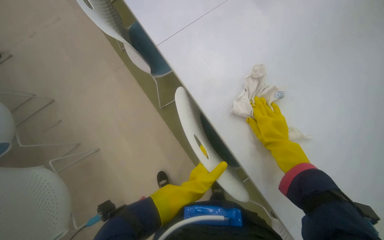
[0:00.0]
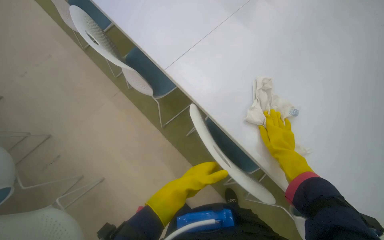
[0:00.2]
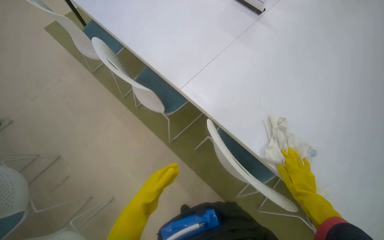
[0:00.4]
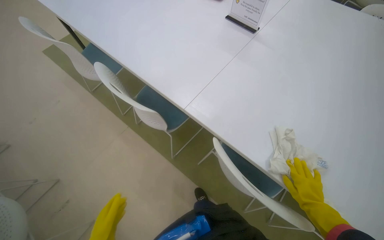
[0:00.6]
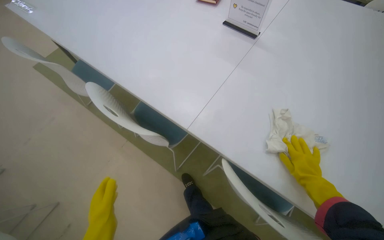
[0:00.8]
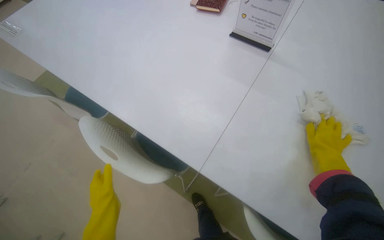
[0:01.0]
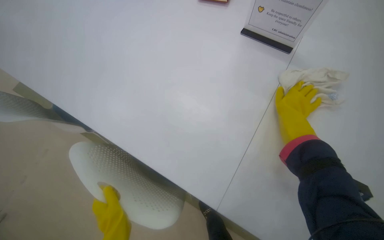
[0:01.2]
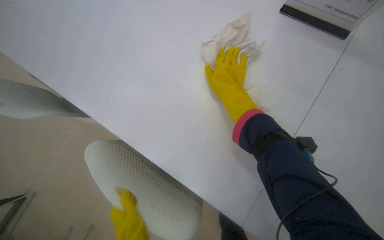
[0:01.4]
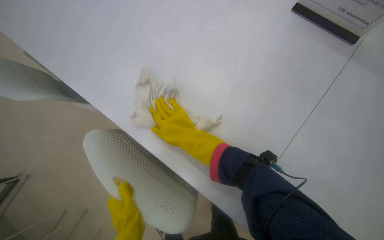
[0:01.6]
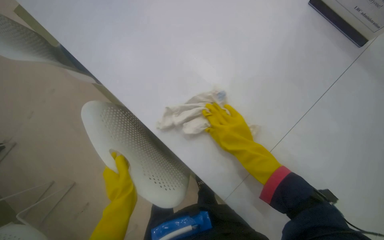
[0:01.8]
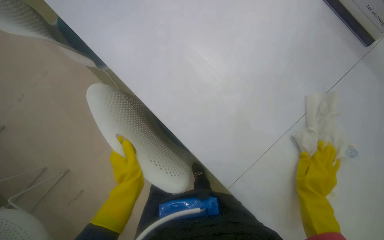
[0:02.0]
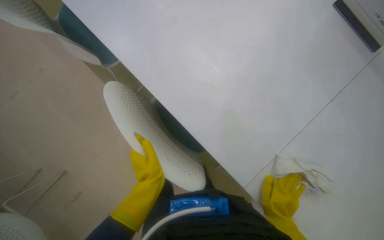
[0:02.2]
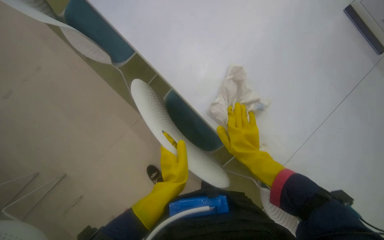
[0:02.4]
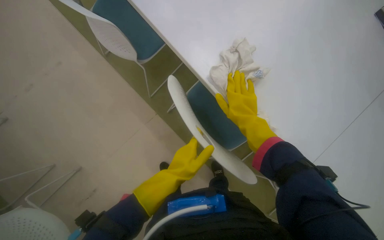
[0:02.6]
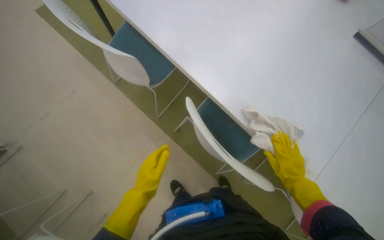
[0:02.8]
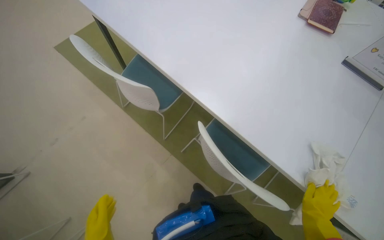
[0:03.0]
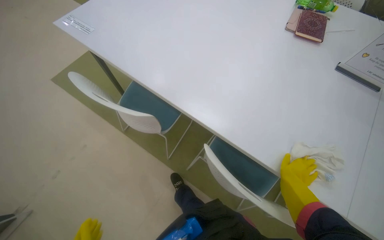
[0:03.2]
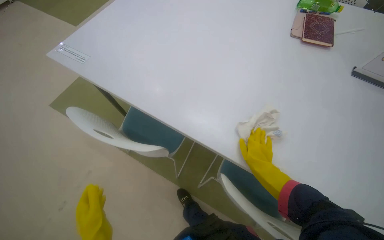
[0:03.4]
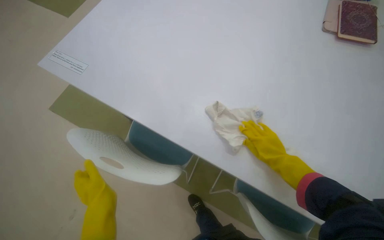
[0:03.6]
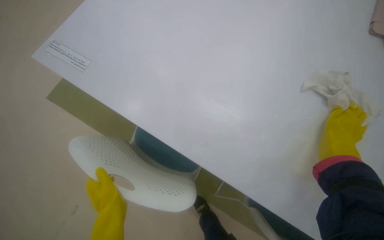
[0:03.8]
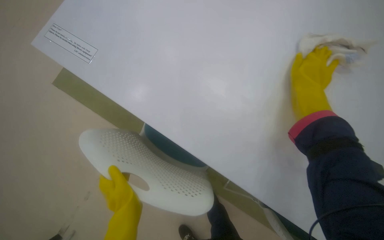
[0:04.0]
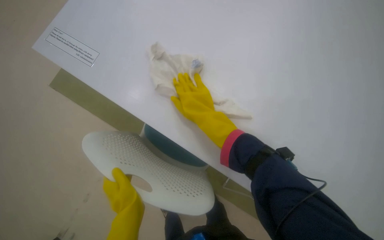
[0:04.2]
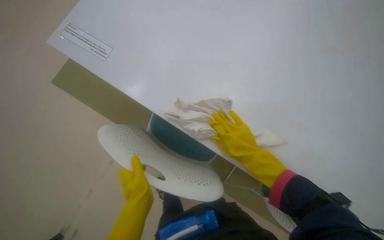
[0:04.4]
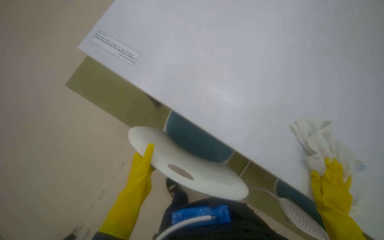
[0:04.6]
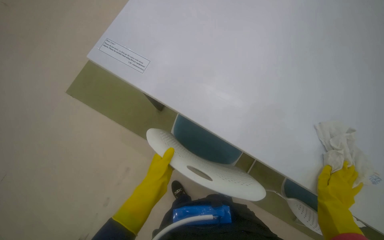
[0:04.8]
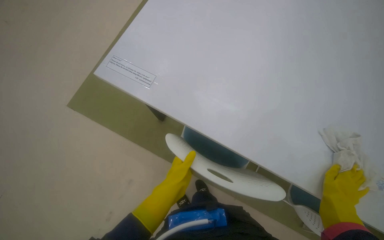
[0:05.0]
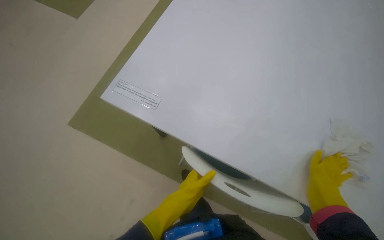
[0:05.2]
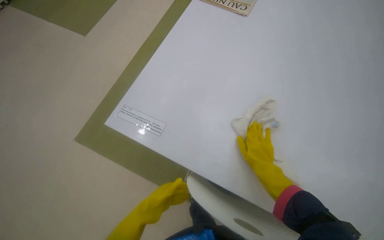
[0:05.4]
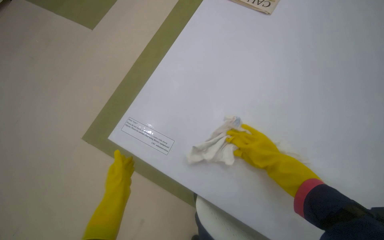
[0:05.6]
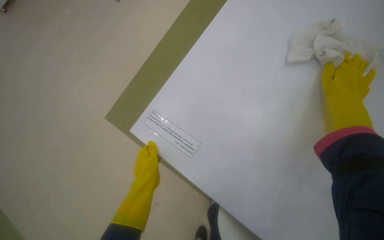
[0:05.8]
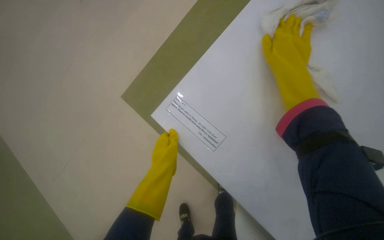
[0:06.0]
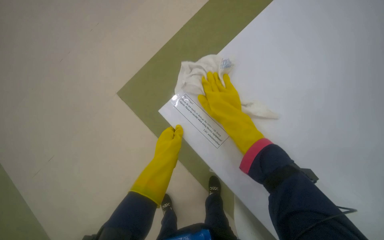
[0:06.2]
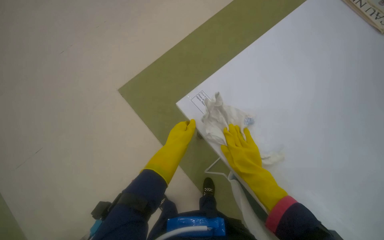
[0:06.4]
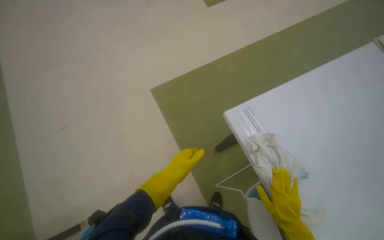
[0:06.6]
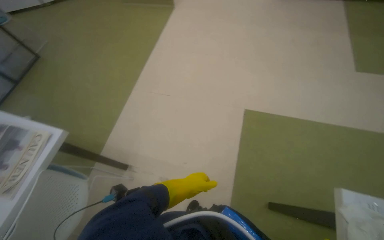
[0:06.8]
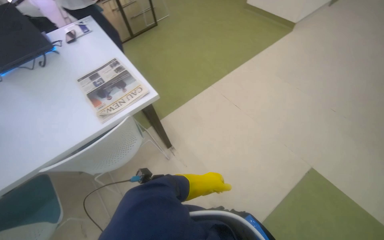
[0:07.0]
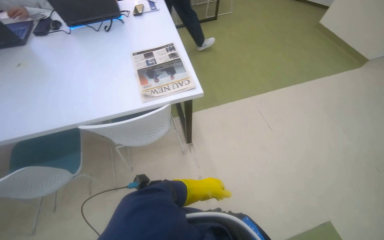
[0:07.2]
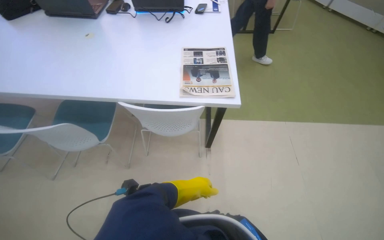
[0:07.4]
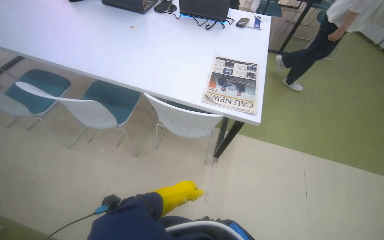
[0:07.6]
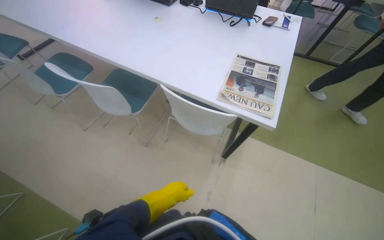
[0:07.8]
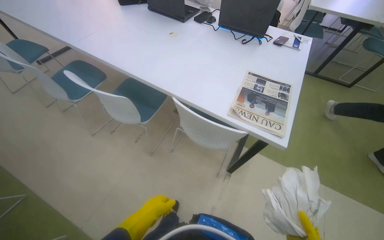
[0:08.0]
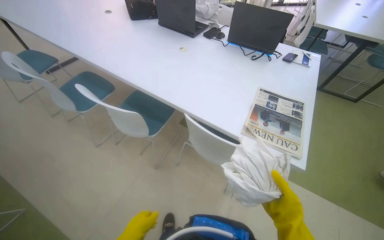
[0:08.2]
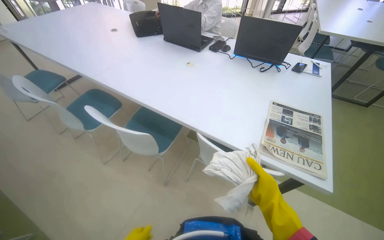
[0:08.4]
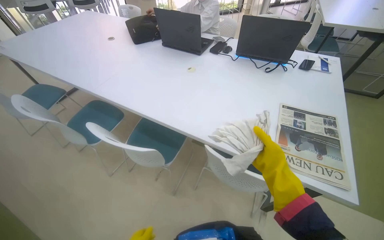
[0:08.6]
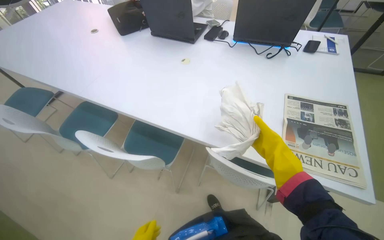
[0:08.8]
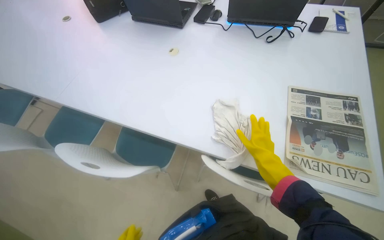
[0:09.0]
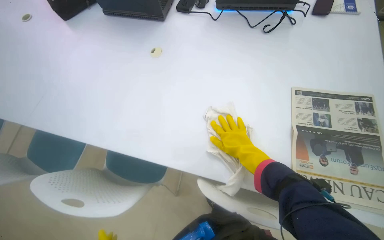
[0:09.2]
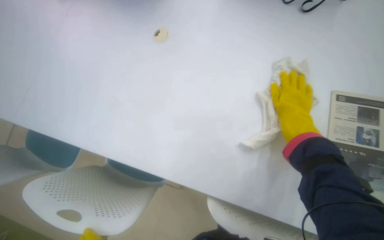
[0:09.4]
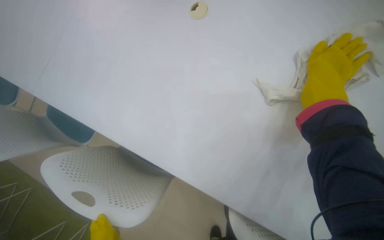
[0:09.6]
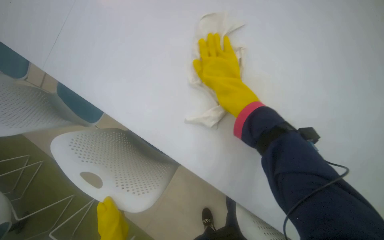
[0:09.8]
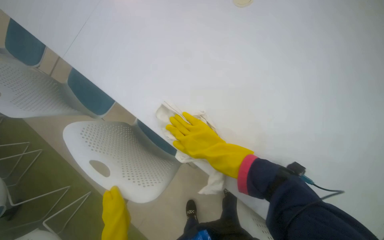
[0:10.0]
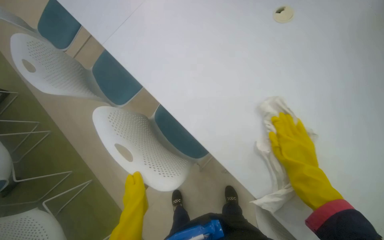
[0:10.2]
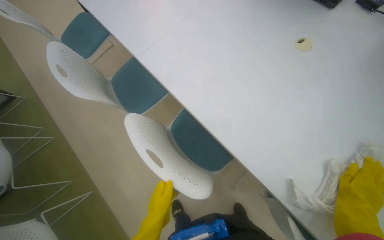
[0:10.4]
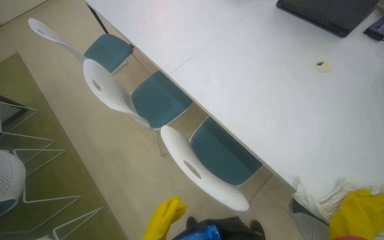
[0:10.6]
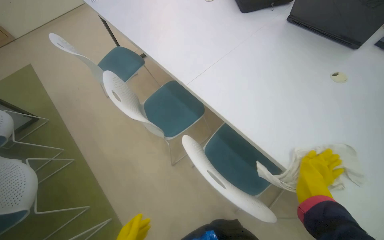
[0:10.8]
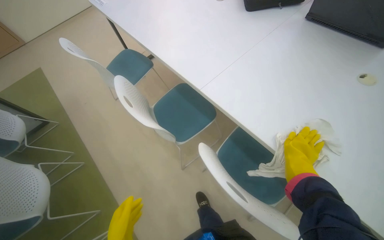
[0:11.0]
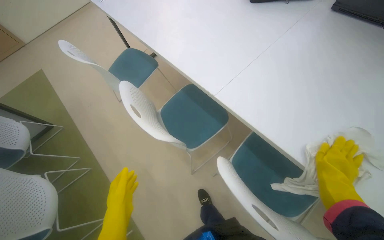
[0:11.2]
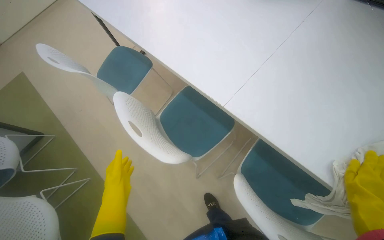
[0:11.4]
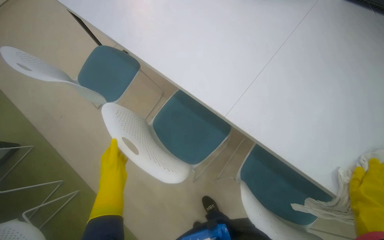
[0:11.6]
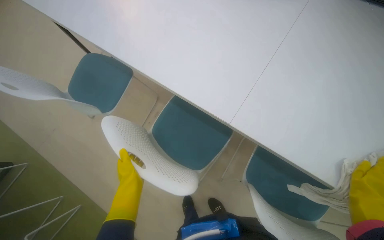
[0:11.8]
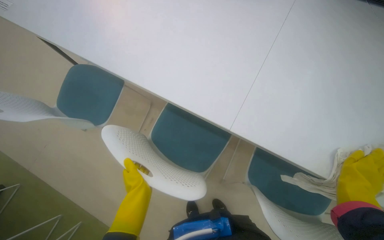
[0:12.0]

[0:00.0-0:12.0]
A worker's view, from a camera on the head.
Job: wiping surfaces.
The whole recording: Cleaning table surface. The worker wipes the white table surfaces with a cloth.
0:00.0 to 0:01.6: The camera is carried some 60 cm.
0:01.6 to 0:03.0: The right hand goes left and right, roughly 40 cm each way, reversing 2 times.
0:03.0 to 0:04.4: The wearer moves roughly 50 cm.
0:04.4 to 0:06.0: The head rotates roughly 25 degrees to the left. The camera pitches downward, by about 15 degrees. The left hand goes left and right, some 15 cm each way, reversing 2 times.
0:06.0 to 0:07.6: The head travels roughly 50 cm. The wearer looks roughly 105 degrees further to the left.
0:07.6 to 0:09.0: The wearer moves about 50 cm.
0:09.0 to 0:10.4: The view tilts roughly 15 degrees downward. The scene turns roughly 25 degrees clockwise in the picture.
0:10.4 to 0:12.0: The camera travels approximately 60 cm.

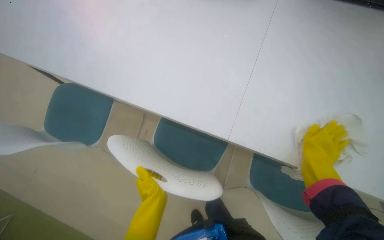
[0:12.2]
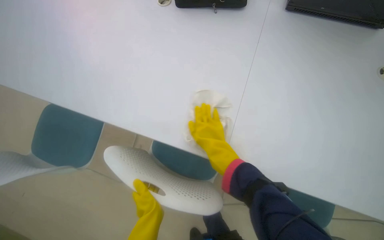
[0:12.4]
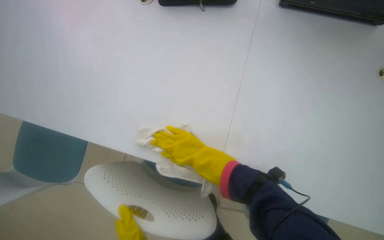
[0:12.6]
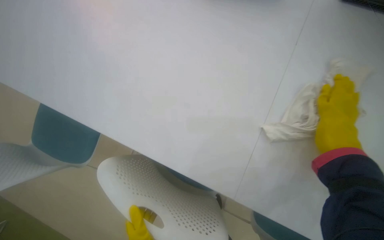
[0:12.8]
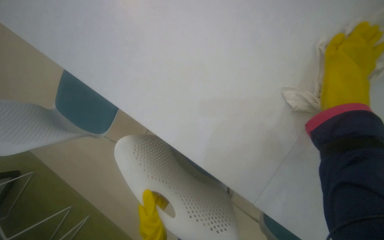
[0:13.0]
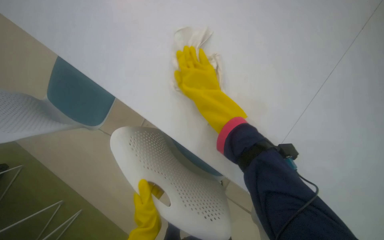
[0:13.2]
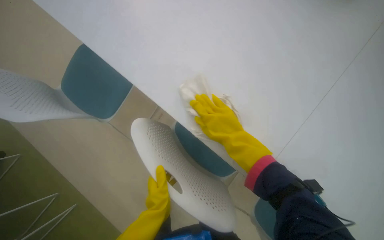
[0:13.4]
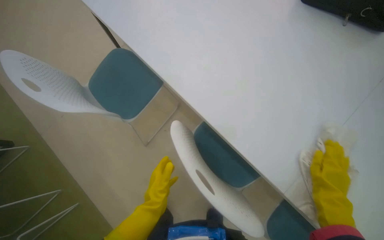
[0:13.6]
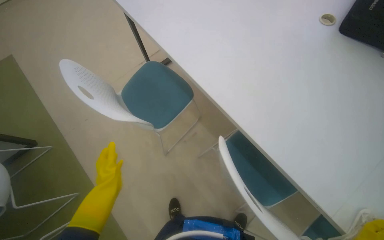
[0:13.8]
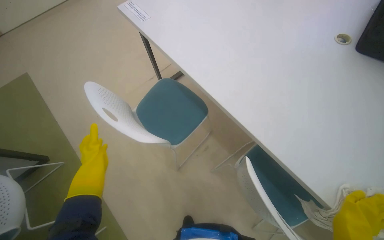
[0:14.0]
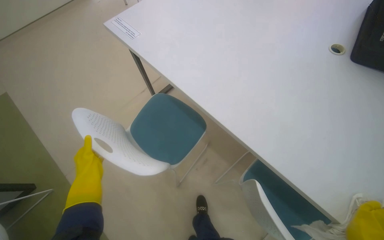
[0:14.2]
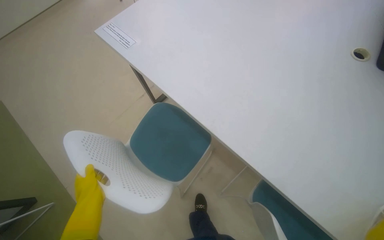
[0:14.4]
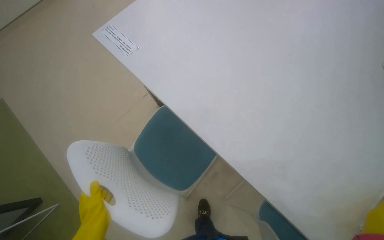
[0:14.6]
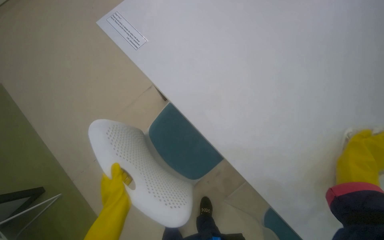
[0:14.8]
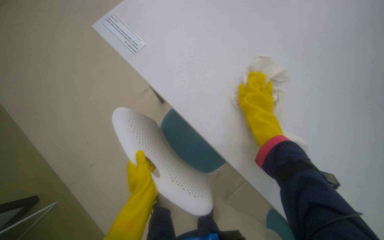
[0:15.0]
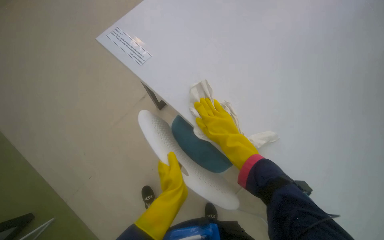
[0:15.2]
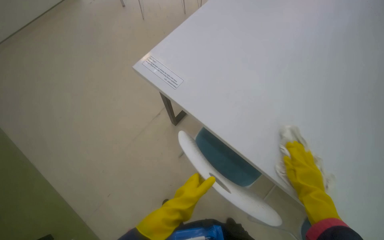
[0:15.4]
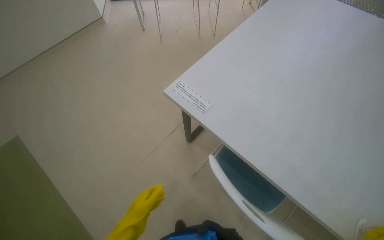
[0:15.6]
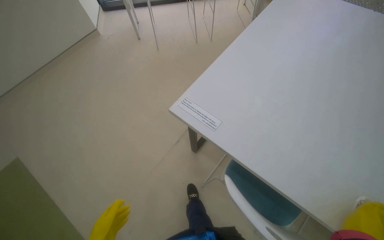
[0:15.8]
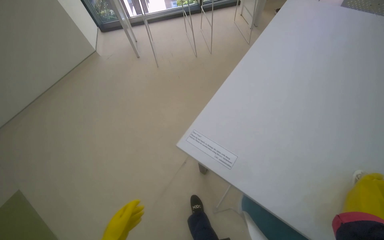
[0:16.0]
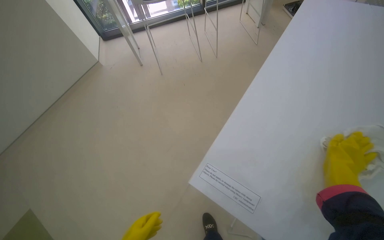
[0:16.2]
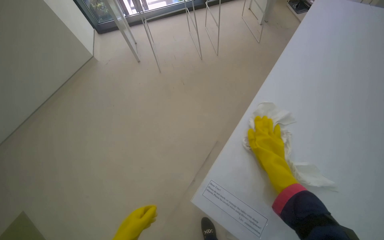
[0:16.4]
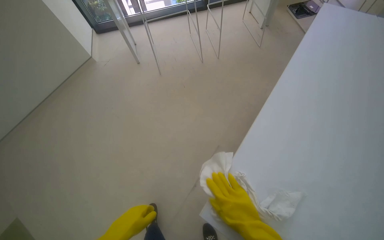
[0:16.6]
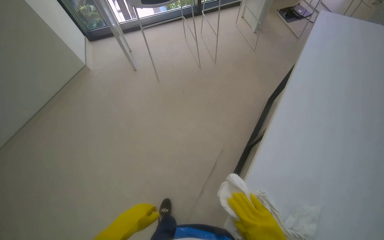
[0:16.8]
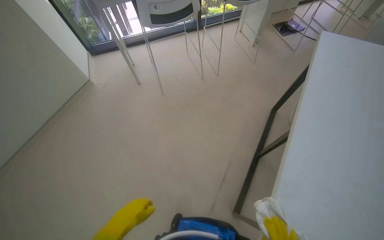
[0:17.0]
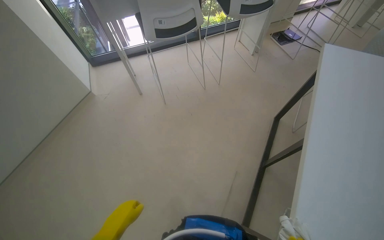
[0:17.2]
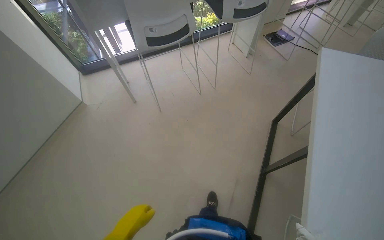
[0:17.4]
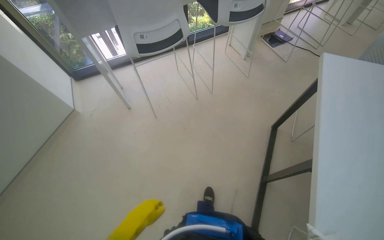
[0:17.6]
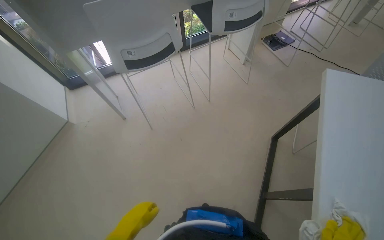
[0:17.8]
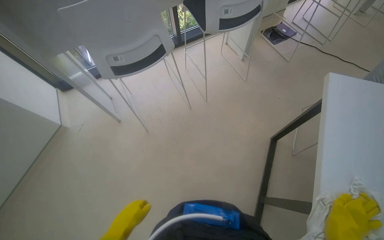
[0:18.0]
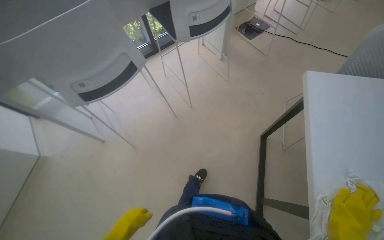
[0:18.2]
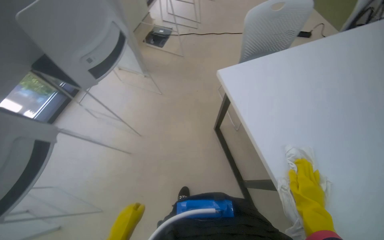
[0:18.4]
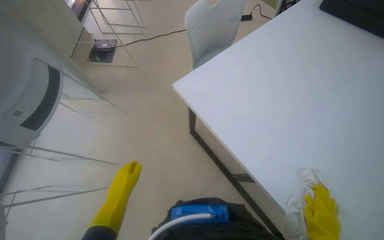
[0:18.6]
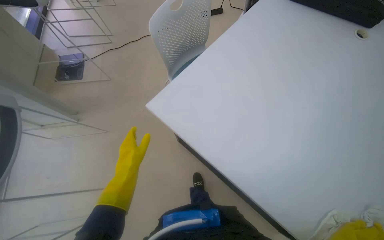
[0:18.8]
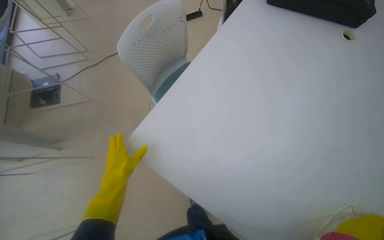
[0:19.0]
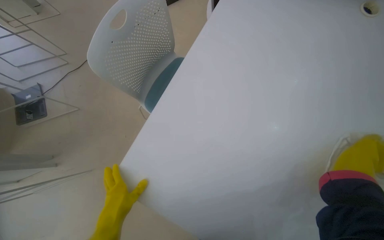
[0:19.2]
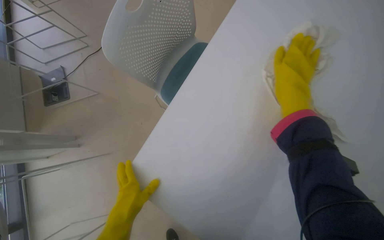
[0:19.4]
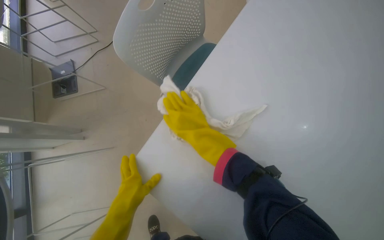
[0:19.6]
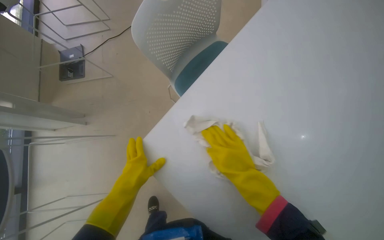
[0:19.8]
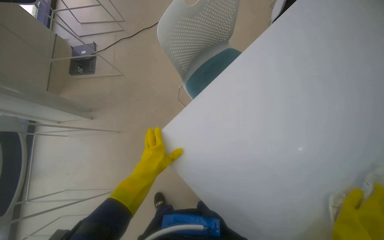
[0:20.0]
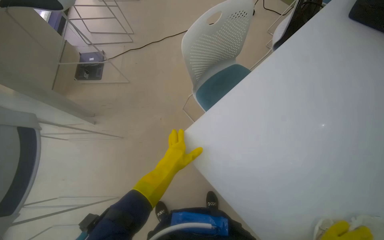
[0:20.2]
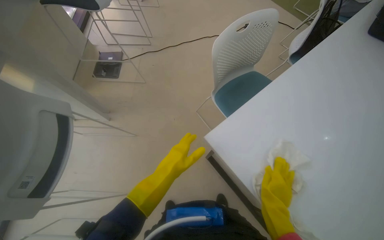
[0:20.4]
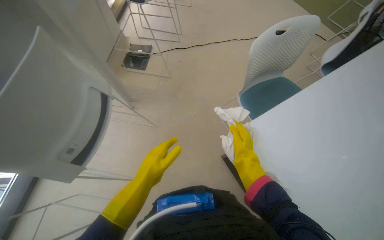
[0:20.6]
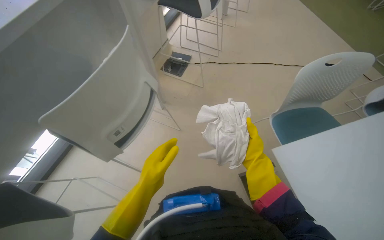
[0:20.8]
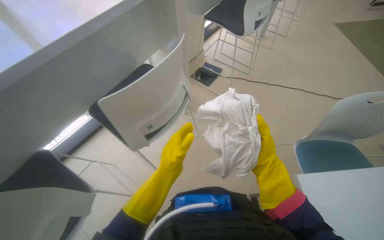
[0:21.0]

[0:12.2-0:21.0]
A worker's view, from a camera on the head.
Job: wiping surfaces.
The whole recording: Cleaning table surface. The worker wipes the white table surfaces with a cloth.
0:12.2 to 0:13.6: The wearer looks some 20 degrees further downward.
0:13.6 to 0:15.2: The head travels roughly 60 cm.
0:15.2 to 0:16.6: The camera is carried some 60 cm. The view swings about 15 degrees to the left.
0:16.6 to 0:18.0: The camera travels roughly 60 cm.
0:18.0 to 0:19.6: The camera is carried some 70 cm. The wearer's head swings approximately 60 degrees to the right.
0:19.6 to 0:21.0: The wearer moves roughly 60 cm. The head rotates some 50 degrees to the left. The camera pitches upward, by some 20 degrees.
